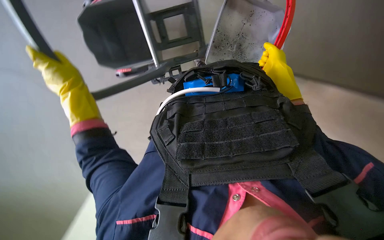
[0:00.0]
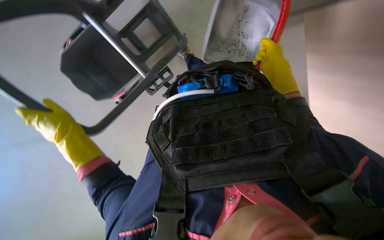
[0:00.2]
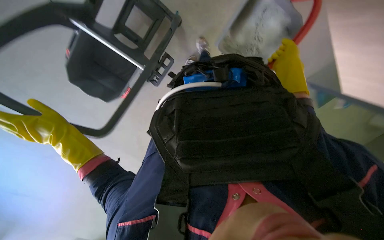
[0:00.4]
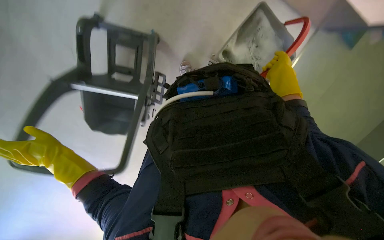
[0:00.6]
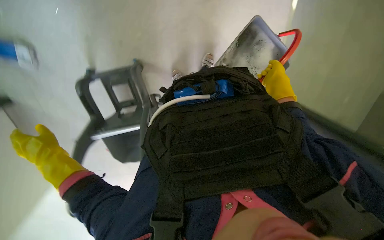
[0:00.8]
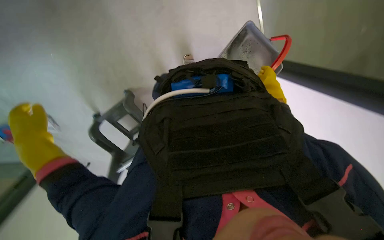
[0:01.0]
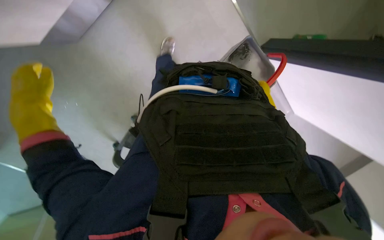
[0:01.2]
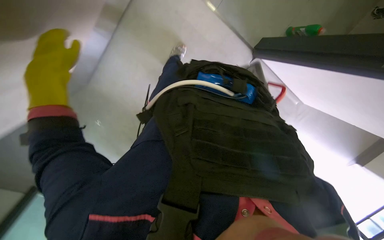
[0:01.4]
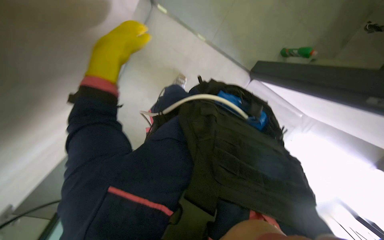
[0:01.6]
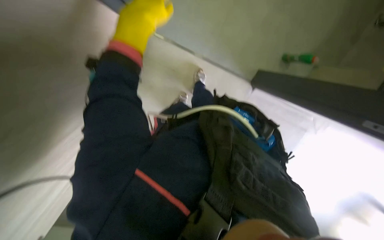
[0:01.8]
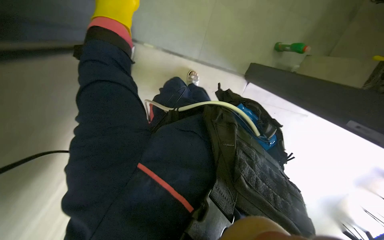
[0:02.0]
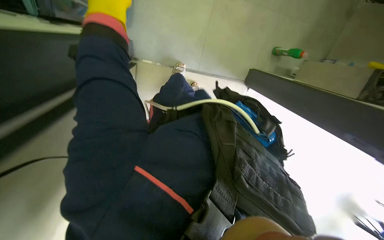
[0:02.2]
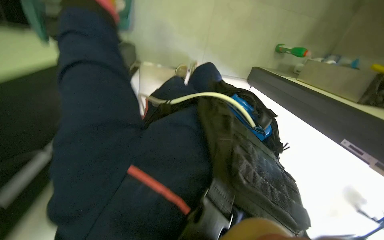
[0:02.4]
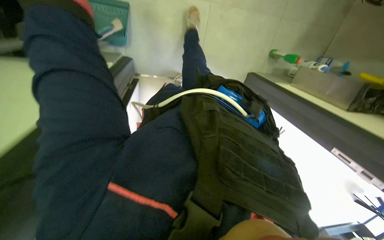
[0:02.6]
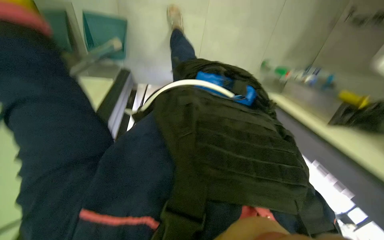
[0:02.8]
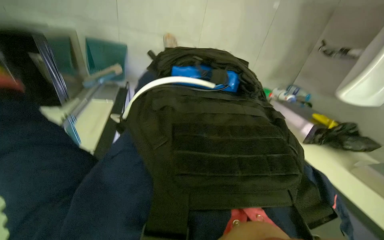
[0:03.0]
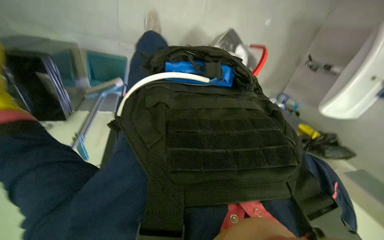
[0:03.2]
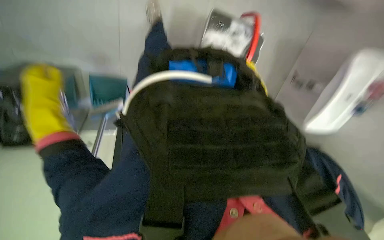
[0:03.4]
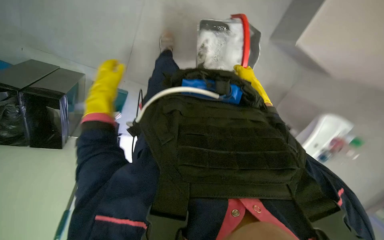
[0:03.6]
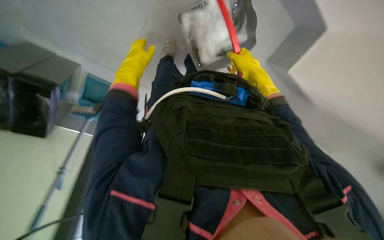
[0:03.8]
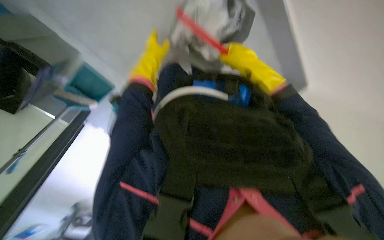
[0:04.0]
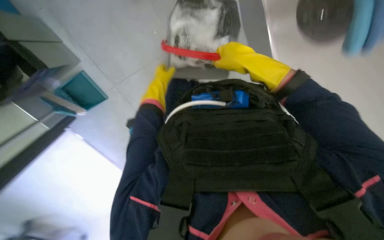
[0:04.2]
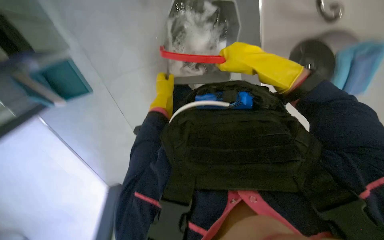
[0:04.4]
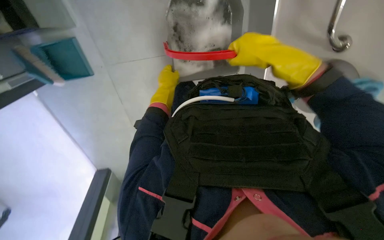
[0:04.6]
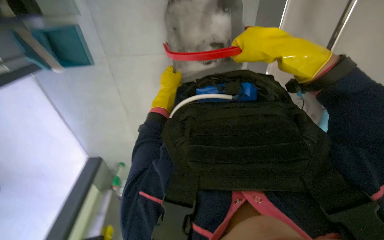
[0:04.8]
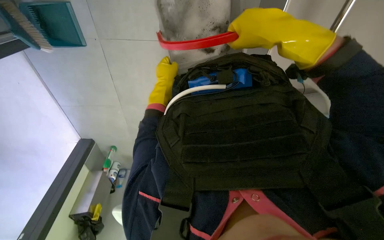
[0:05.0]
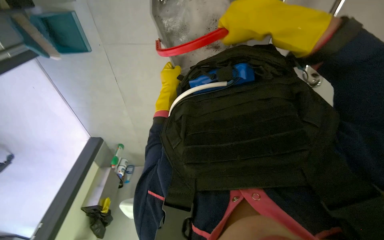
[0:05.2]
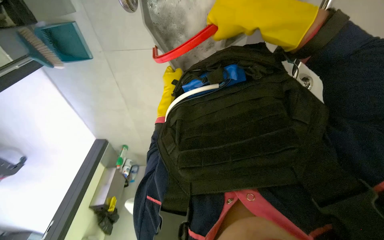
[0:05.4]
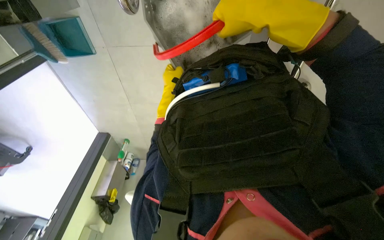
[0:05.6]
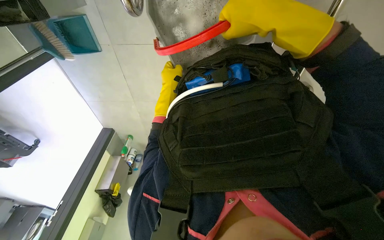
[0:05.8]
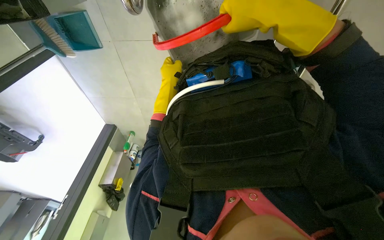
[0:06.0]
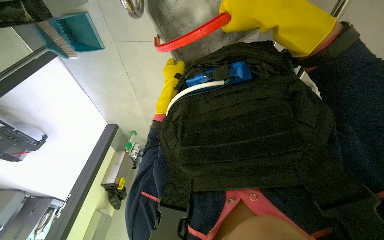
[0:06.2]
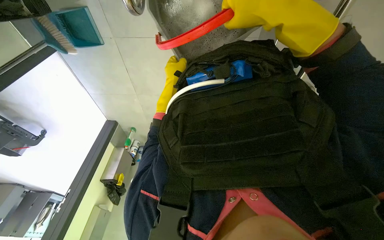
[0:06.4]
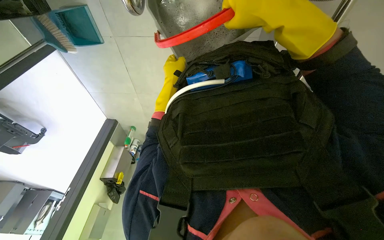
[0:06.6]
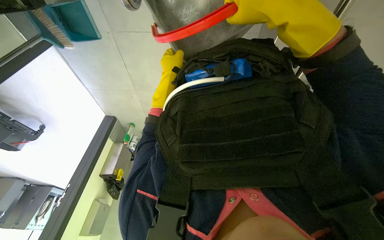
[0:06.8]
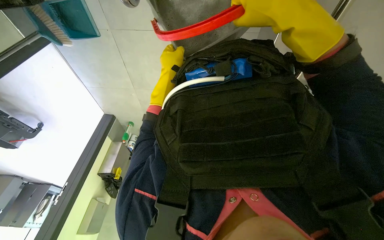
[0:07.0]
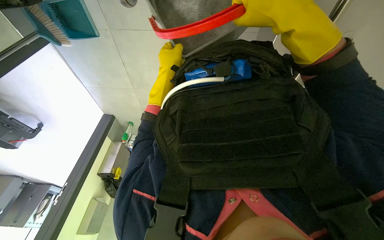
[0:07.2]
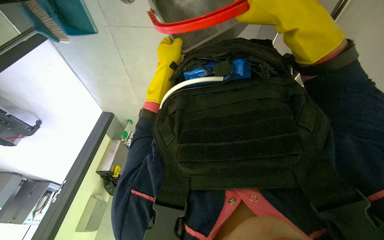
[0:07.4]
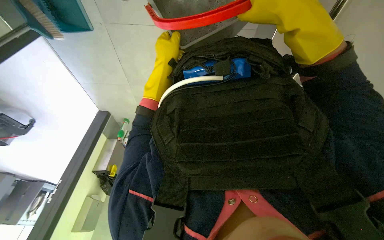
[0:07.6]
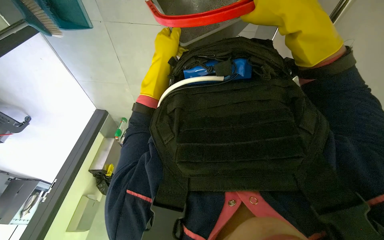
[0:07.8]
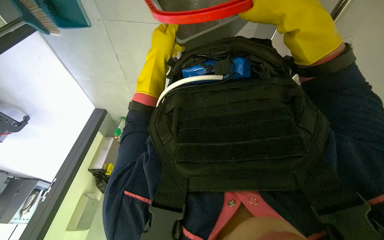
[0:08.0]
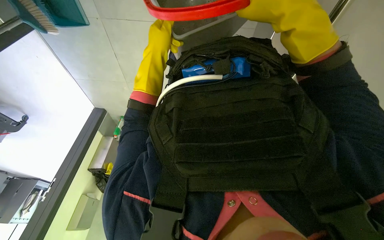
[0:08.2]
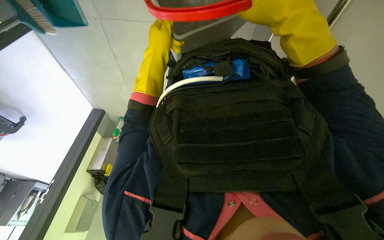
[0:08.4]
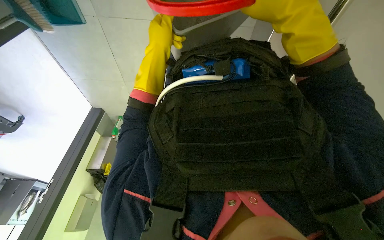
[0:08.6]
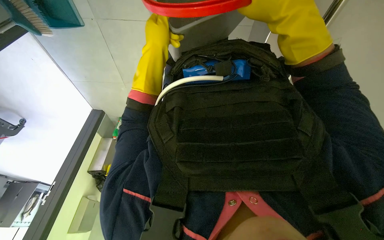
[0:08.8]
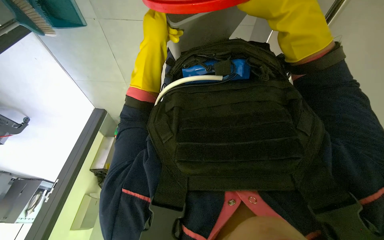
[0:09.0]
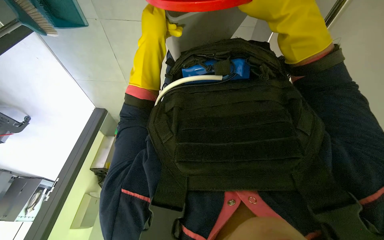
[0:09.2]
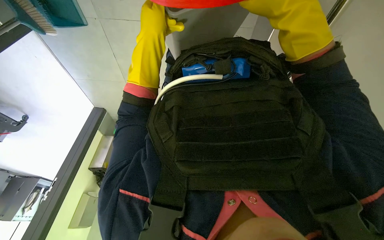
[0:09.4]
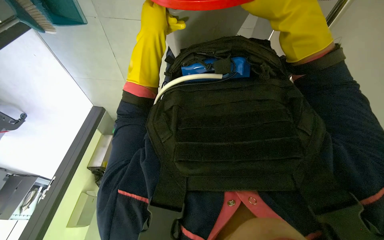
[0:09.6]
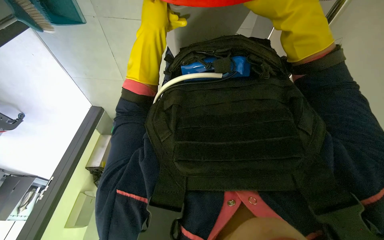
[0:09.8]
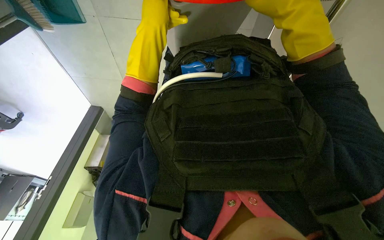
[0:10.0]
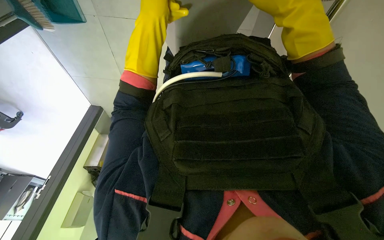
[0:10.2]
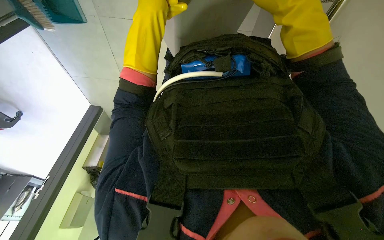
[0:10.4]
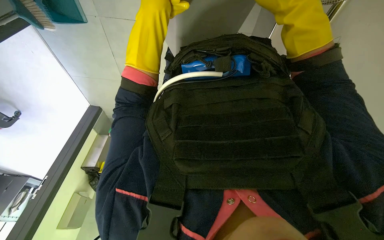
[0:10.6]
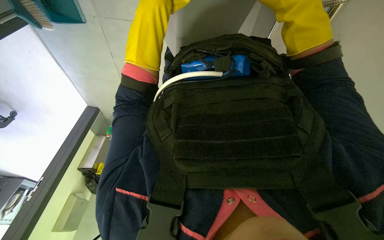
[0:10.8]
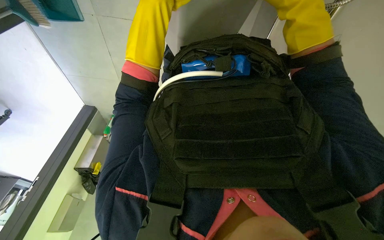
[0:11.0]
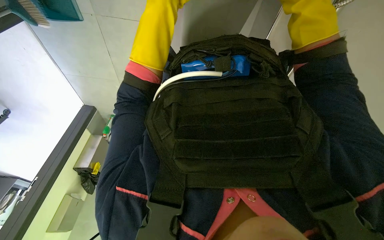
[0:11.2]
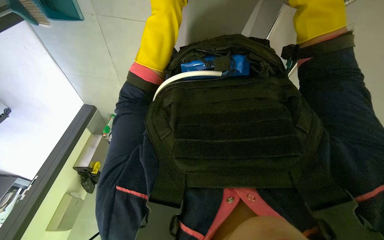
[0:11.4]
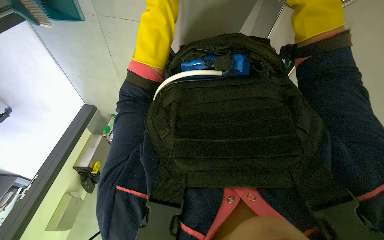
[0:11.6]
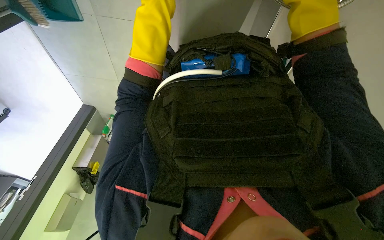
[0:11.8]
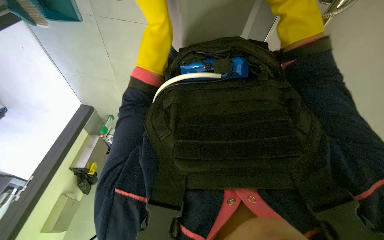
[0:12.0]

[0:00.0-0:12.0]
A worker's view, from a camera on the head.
Job: preparing cleaning supplies.
The whole recording: Emptying and refilling mop bucket. The worker empties dirty water from the mop bucket into a sink and refills it with clean water.
0:00.0 to 0:01.6: The camera is aimed roughly 15 degrees further to the right. The scene rotates clockwise by some 30 degrees.
0:03.0 to 0:04.4: The wearer looks about 15 degrees further upward.
0:04.4 to 0:06.0: The wearer looks roughly 15 degrees further downward.
0:06.0 to 0:07.6: The hands make small movements and keep their place.
0:07.6 to 0:09.0: The left hand is displaced nearer to the camera by some 10 cm.

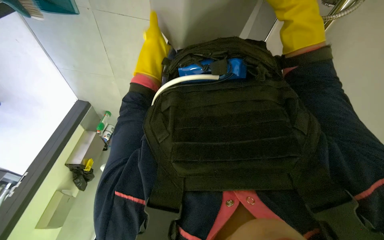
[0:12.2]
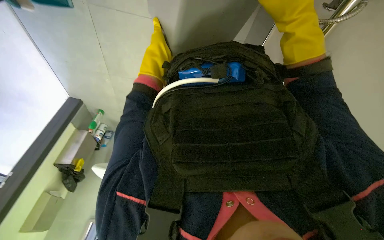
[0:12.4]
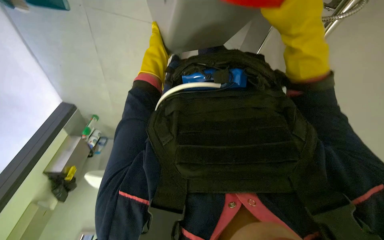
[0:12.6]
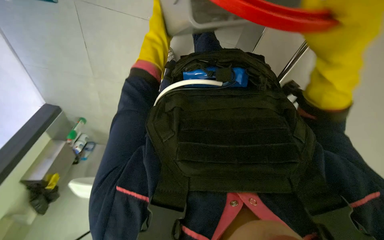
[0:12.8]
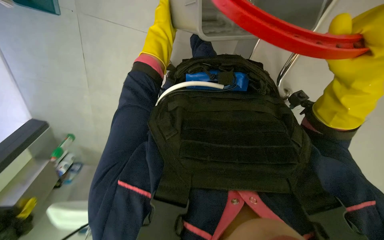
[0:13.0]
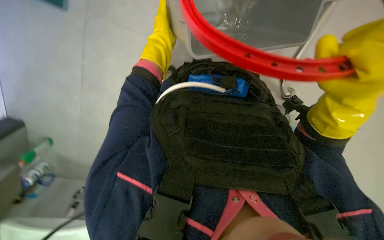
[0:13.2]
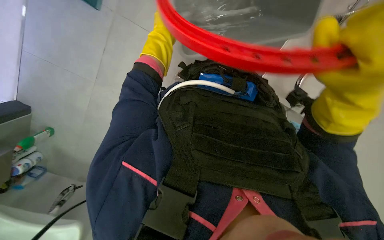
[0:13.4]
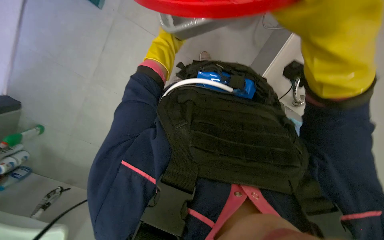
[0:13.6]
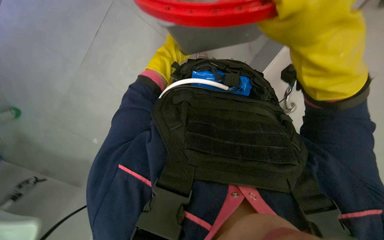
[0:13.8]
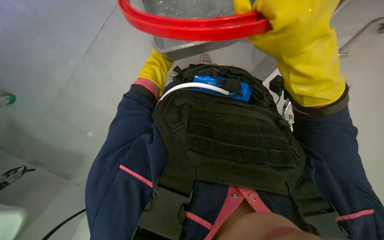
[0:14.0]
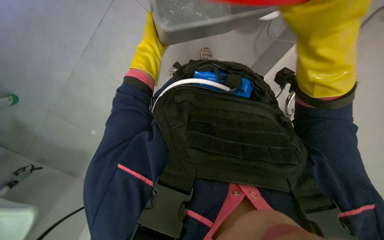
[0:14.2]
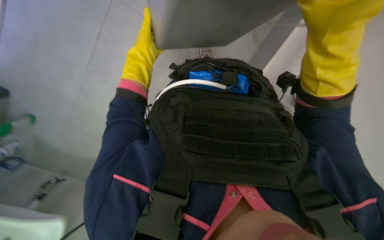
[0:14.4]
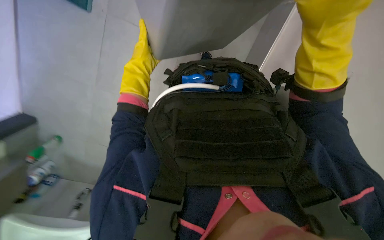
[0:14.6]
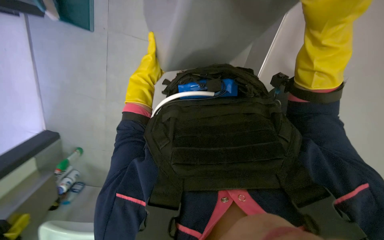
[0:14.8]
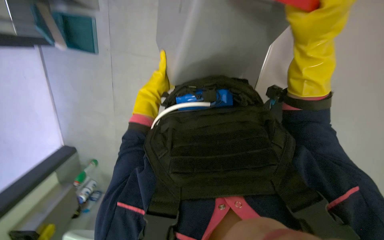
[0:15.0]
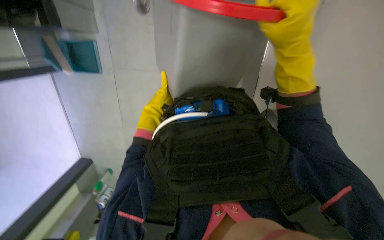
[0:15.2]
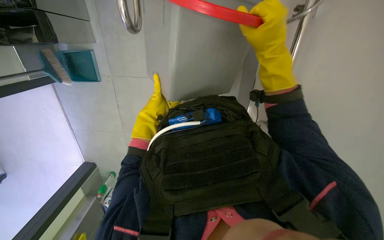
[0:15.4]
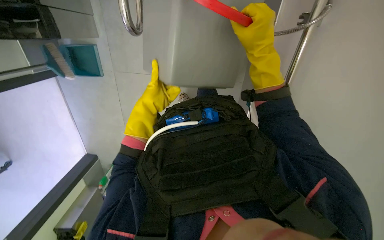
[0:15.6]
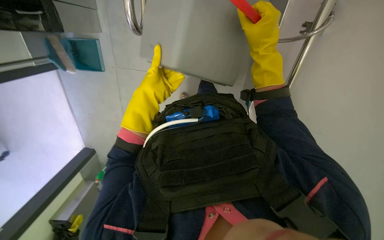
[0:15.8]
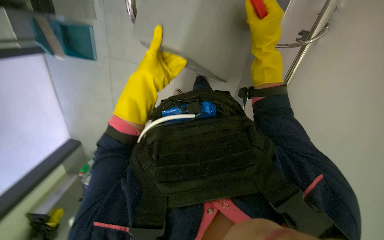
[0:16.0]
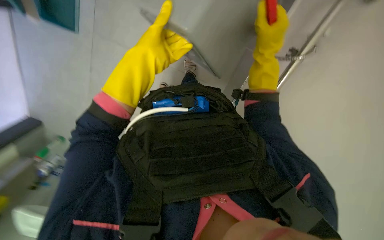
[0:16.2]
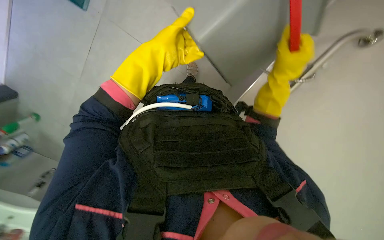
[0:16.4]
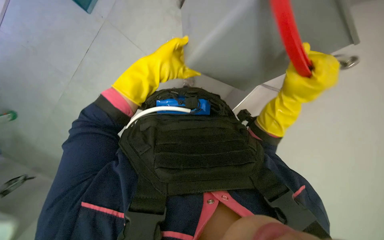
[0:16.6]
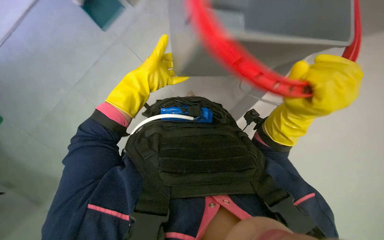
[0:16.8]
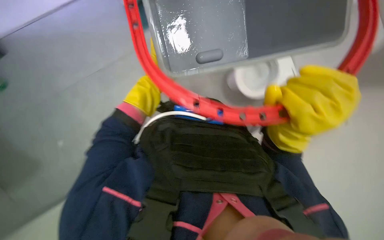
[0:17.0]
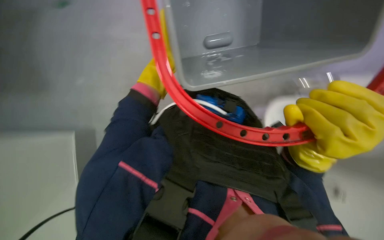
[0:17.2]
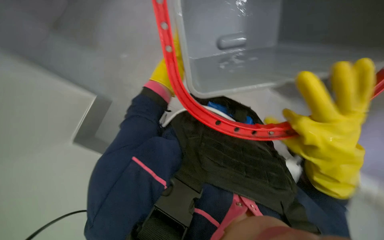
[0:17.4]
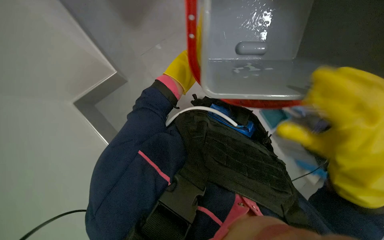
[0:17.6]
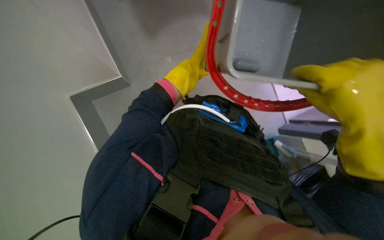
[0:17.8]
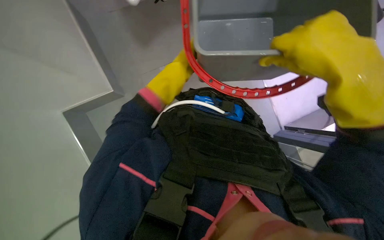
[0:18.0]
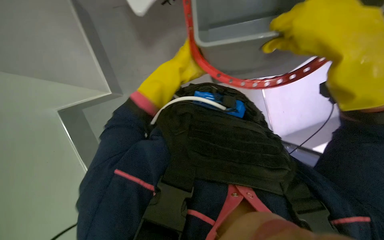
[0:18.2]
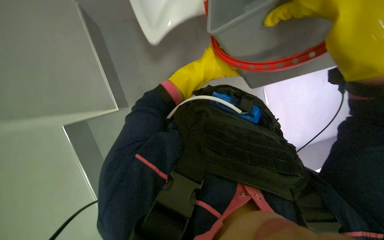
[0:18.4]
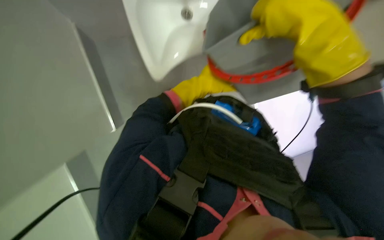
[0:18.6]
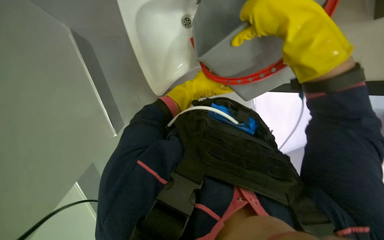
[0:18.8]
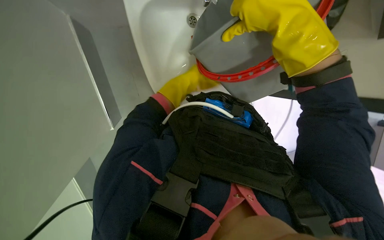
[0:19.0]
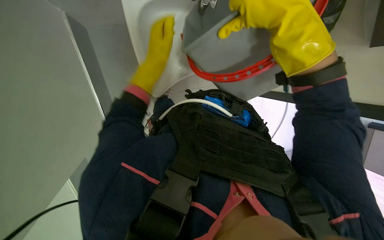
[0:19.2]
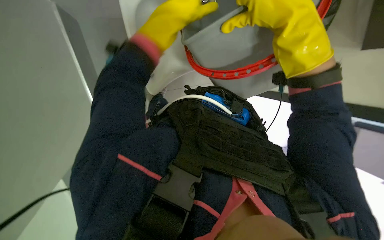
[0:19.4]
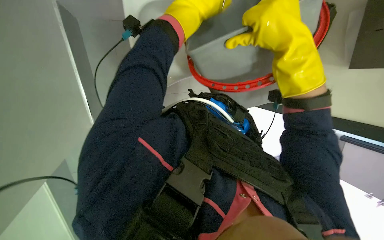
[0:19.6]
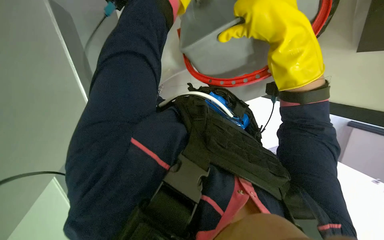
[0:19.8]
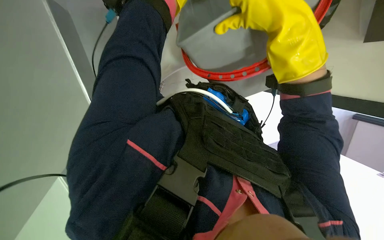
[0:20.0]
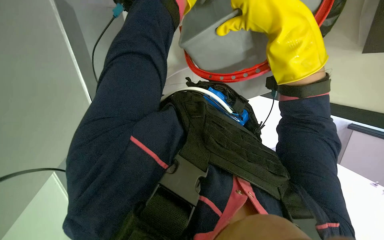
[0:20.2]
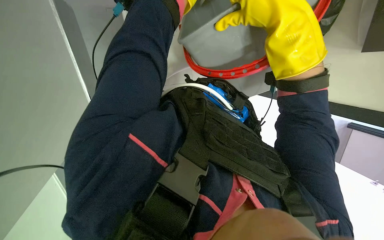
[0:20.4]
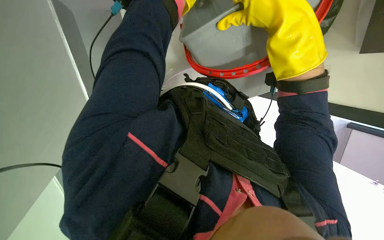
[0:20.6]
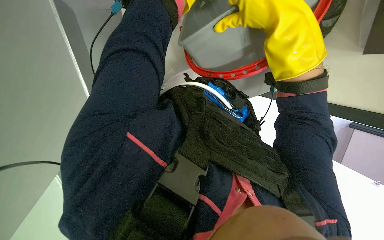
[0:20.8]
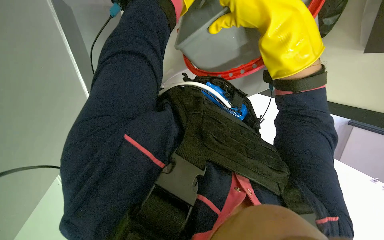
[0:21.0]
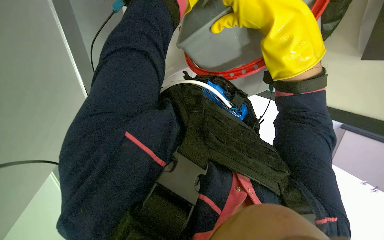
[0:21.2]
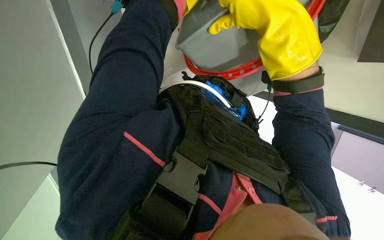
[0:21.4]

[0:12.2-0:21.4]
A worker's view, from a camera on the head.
Job: preparing cleaning supplies.
The whole recording: Emptying and refilling mop bucket. The worker empties dirty water from the mop bucket into a sink and refills it with clean water.
0:12.2 to 0:13.8: The left hand goes up the picture and returns, some 10 cm each way; the right hand is displaced nearer to the camera and to the left by some 15 cm.
0:15.2 to 0:16.8: The right hand heads down the picture, covering approximately 10 cm.
0:16.8 to 0:18.4: The head rotates roughly 25 degrees to the left.
